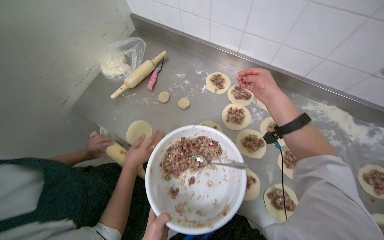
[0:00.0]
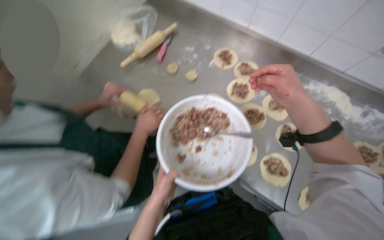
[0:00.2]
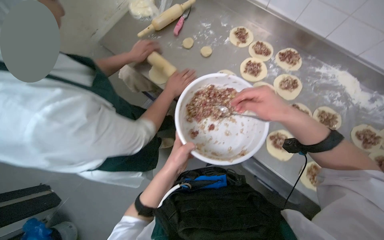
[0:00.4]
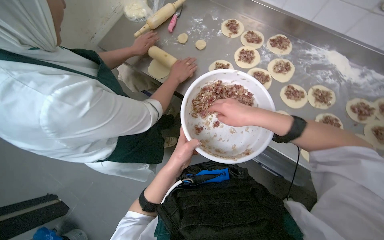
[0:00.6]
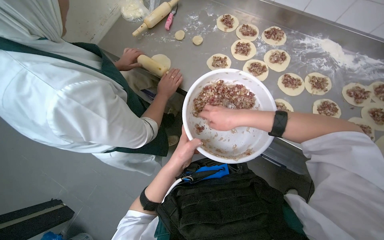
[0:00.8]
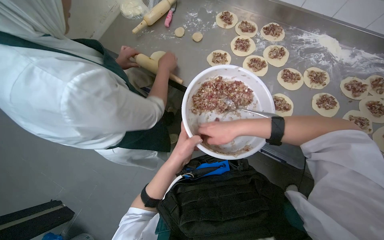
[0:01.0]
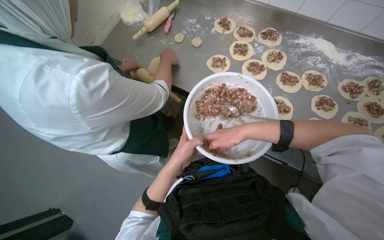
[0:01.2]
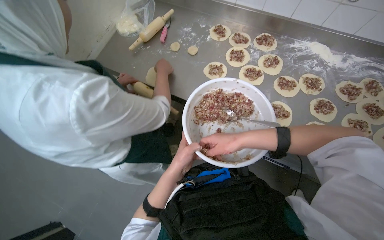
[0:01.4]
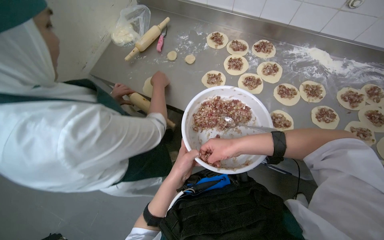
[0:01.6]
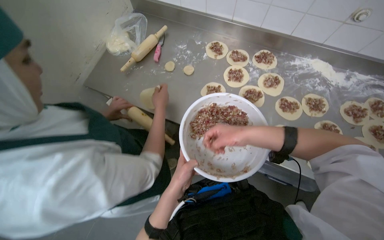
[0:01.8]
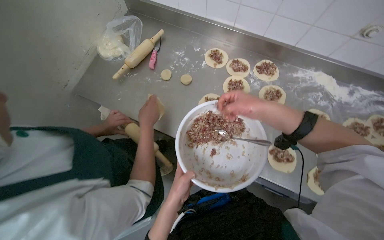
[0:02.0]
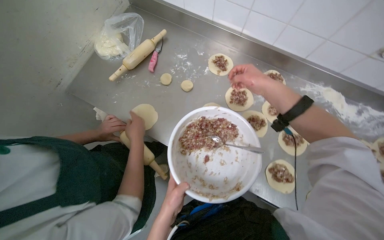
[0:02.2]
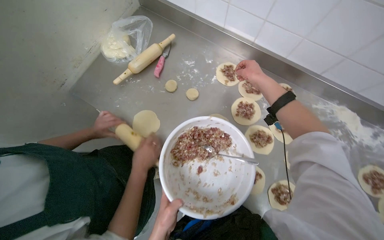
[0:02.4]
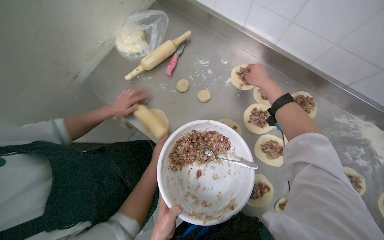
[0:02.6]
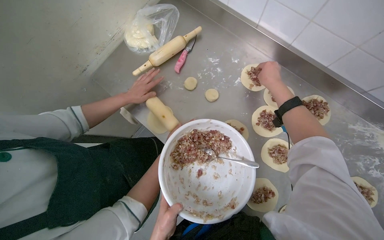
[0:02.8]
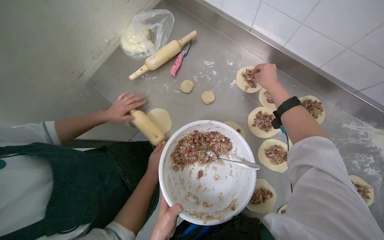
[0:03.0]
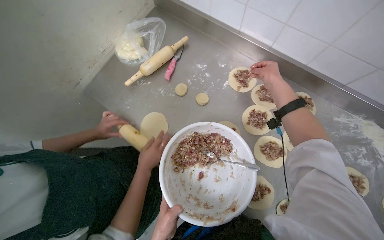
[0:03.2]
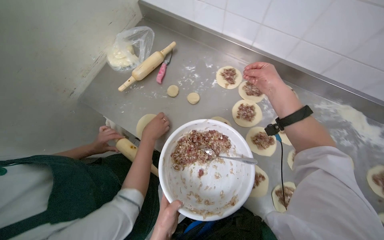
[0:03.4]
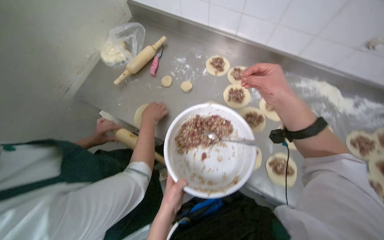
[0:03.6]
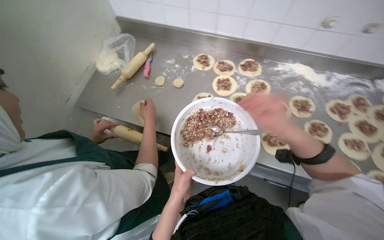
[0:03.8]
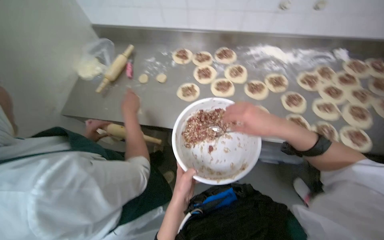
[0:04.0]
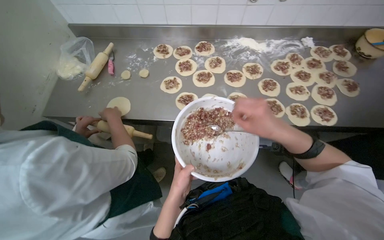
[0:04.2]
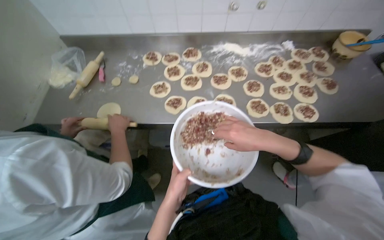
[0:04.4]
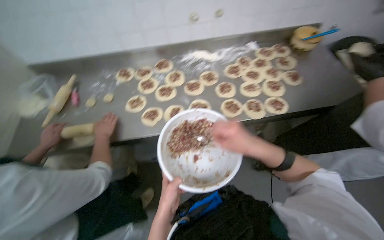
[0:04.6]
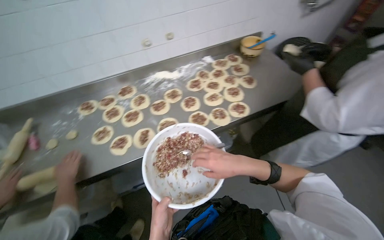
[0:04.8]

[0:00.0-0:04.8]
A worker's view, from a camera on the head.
Job: preparing food.
The whole recording: Placing filling onto dough circles. The worker scoops meat filling from a bowl and places it onto flattened dough circles.
0:00.0 to 0:01.6: The right hand is displaced down the picture and to the left by approximately 50 cm.
0:01.6 to 0:03.2: The right hand moves up the picture, approximately 50 cm.
0:03.2 to 0:04.8: The head travels about 50 cm. The head rotates some 55 degrees to the right. The view tips upward by roughly 20 degrees.

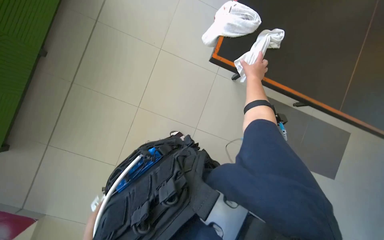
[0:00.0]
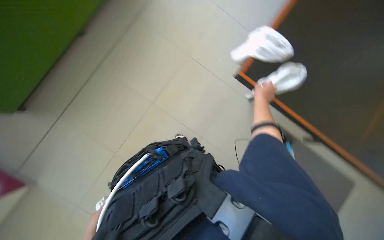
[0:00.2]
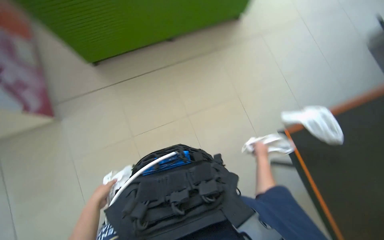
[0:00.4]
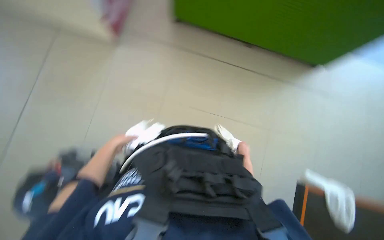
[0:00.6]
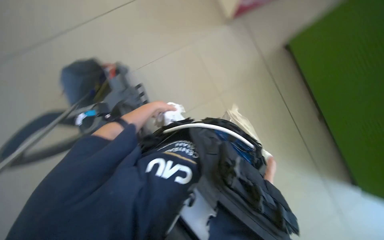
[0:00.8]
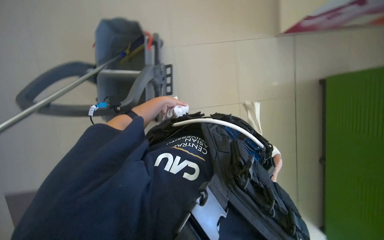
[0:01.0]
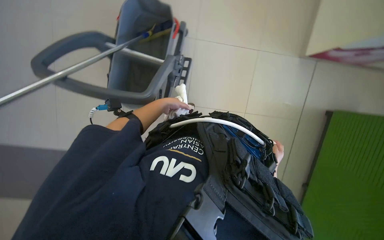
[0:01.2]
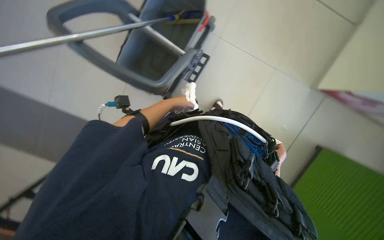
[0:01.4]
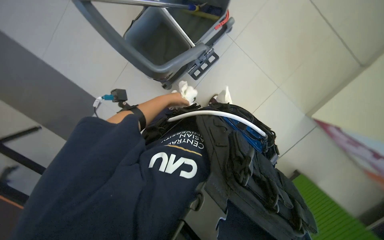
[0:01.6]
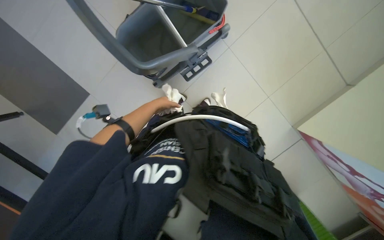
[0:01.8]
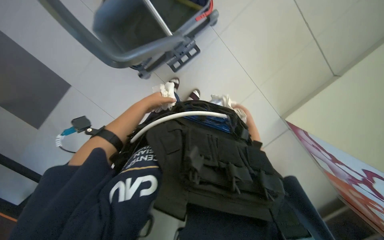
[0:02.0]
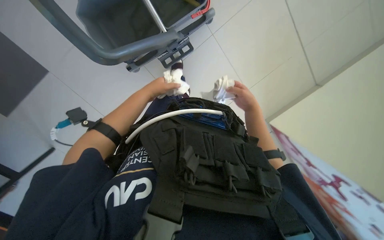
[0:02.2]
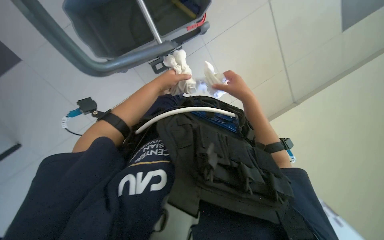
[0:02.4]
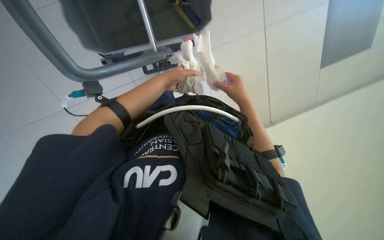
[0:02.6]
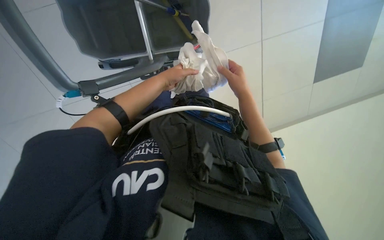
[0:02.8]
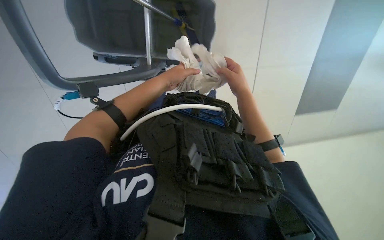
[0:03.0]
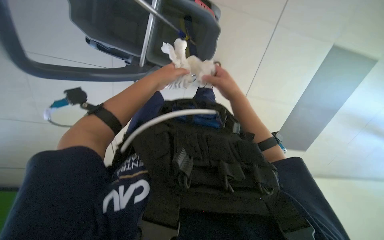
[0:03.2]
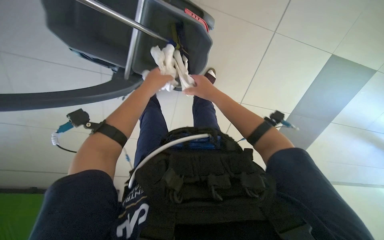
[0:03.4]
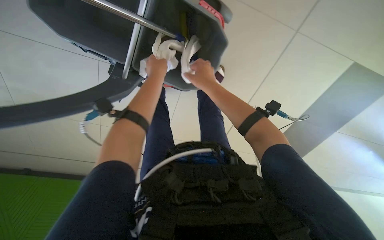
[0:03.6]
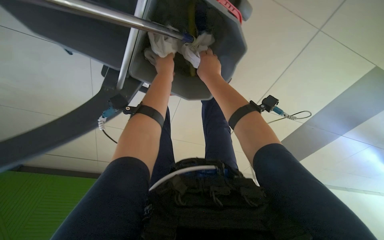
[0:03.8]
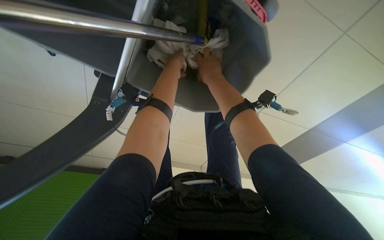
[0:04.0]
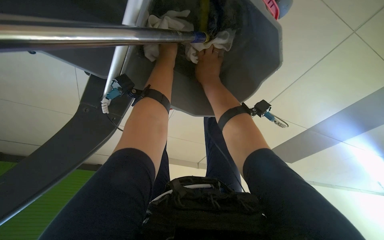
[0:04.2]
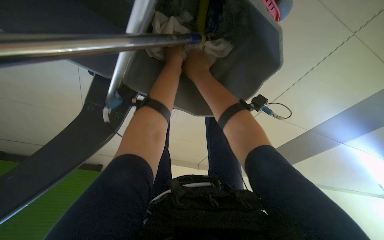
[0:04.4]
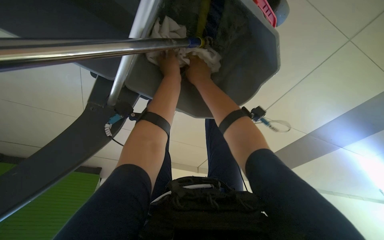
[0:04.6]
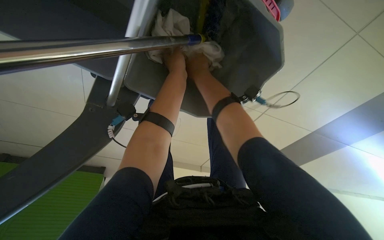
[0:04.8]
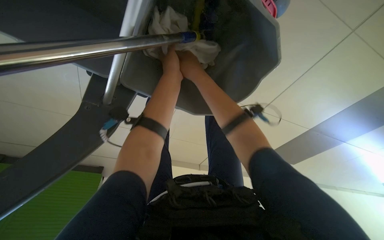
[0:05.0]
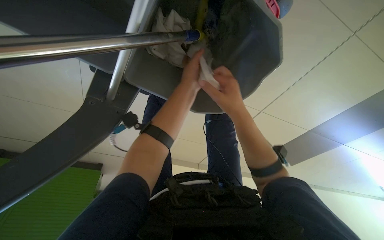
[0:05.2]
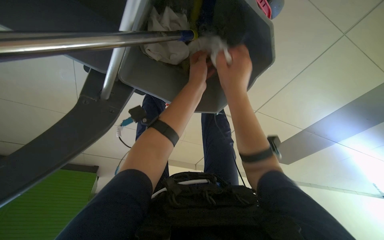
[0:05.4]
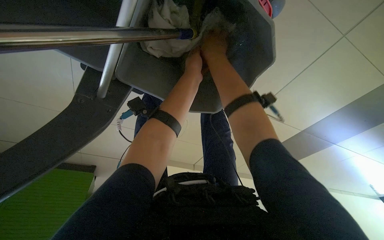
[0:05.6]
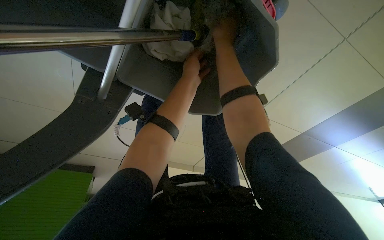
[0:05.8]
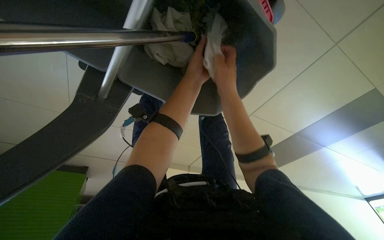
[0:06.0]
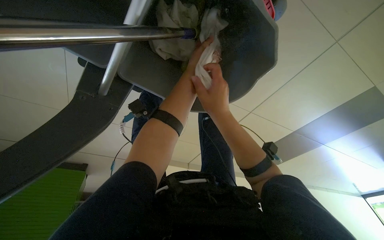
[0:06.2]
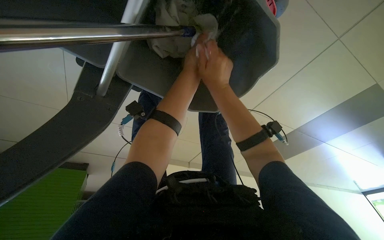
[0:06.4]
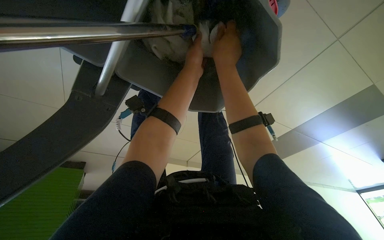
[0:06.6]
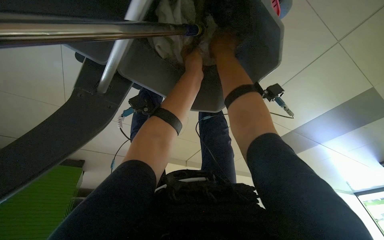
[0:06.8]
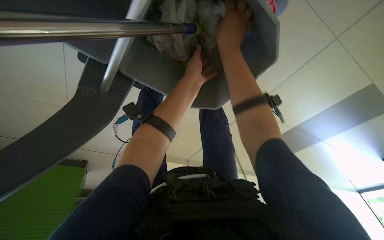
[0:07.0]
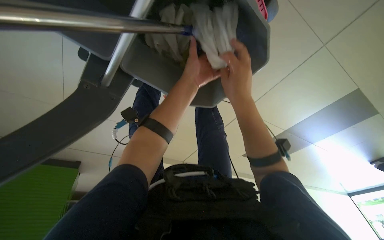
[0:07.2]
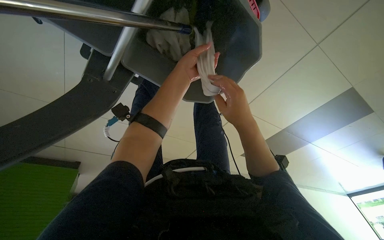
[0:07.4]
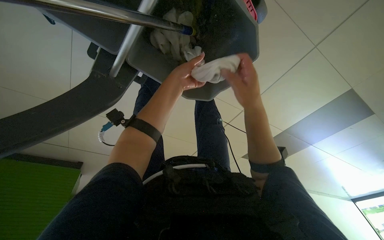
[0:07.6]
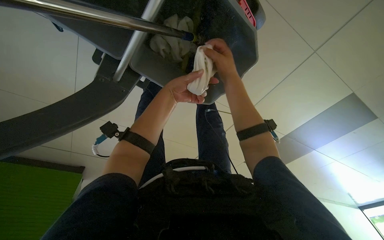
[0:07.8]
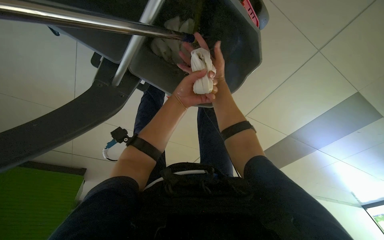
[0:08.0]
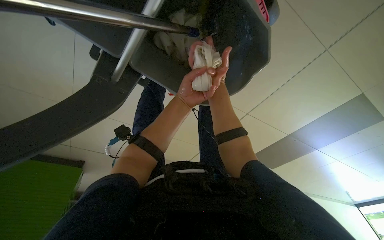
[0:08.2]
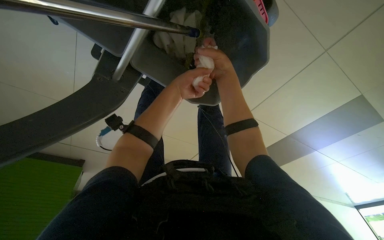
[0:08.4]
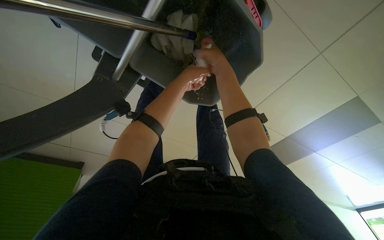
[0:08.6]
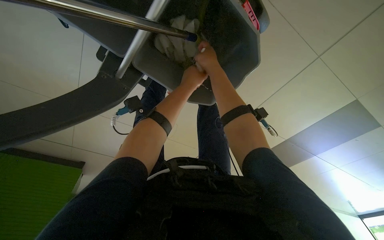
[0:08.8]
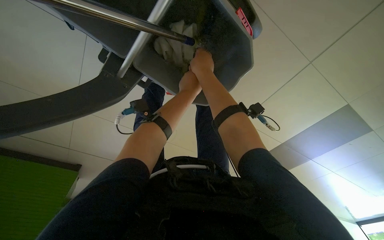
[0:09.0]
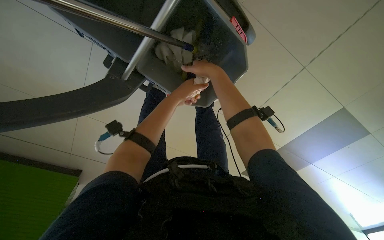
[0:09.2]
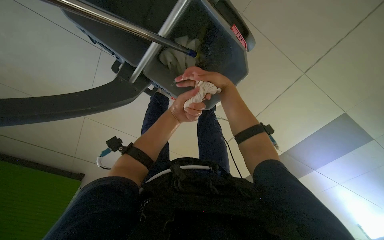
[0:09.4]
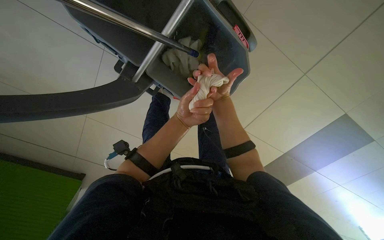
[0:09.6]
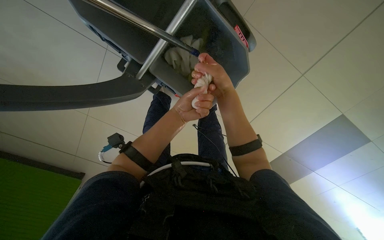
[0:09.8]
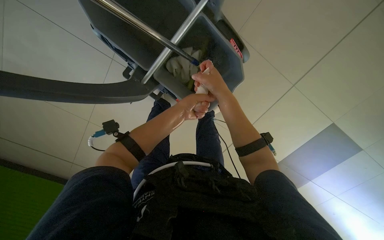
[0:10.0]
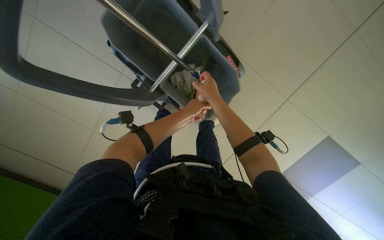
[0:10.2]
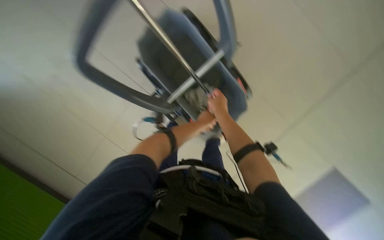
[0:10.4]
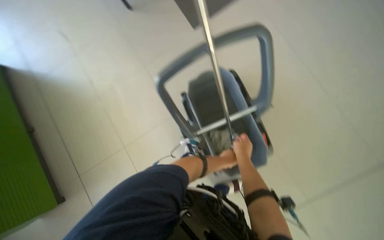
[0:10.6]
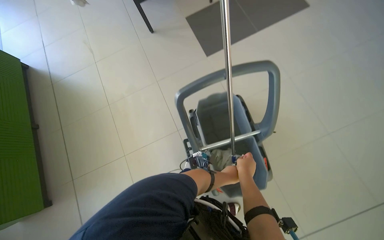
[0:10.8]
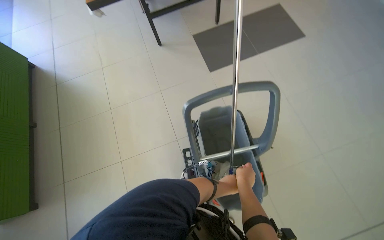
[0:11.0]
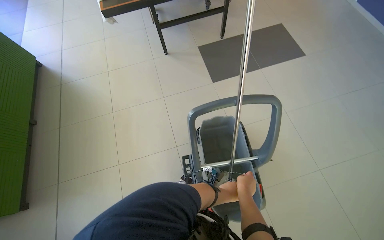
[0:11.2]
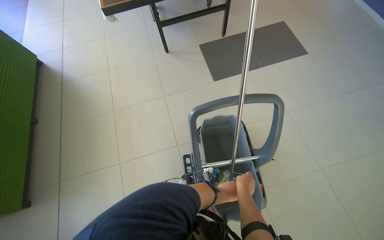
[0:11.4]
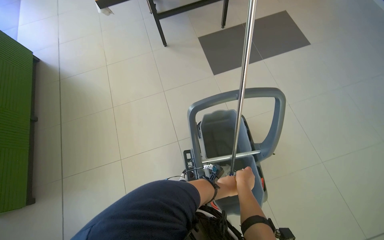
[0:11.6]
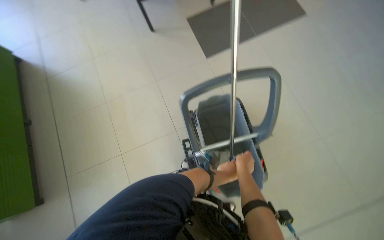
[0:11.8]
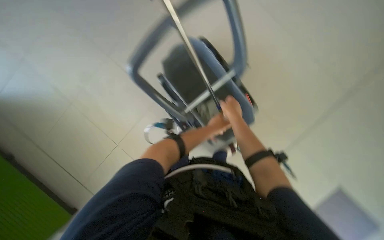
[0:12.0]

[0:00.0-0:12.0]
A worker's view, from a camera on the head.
Job: preparing cleaning supplies.
The whole recording: Wringing cleaning cloths. The worker wrings out cleaning cloths over a bucket.
0:00.0 to 0:01.6: The wearer's head swings roughly 65 degrees to the left.
0:01.6 to 0:03.0: The left hand shifts approximately 30 cm nearer to the camera.
0:03.0 to 0:04.4: The right hand travels to the left by approximately 10 cm, while the left hand moves up the picture, about 10 cm.
0:04.4 to 0:06.0: The right hand swings up and down the picture, about 25 cm each way, with 2 reversals.
0:06.0 to 0:07.6: The right hand goes up and down the picture, about 25 cm each way, reversing 2 times.
0:07.6 to 0:09.0: The right hand travels up the picture and to the left by about 15 cm.
0:09.0 to 0:10.4: The view tilts some 25 degrees upward. The left hand travels down the picture by about 10 cm; the right hand is displaced down the picture by about 20 cm.

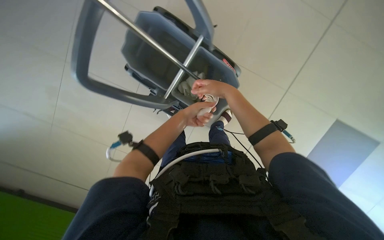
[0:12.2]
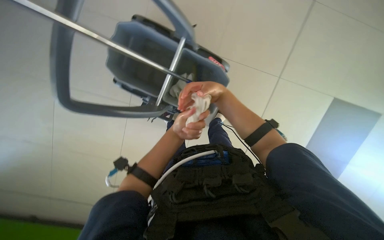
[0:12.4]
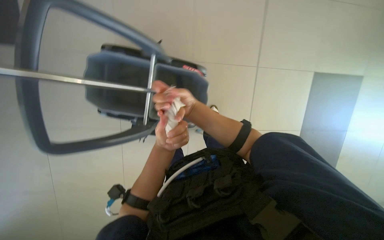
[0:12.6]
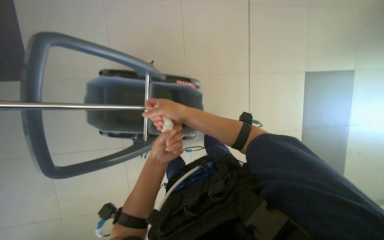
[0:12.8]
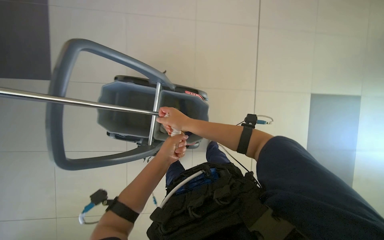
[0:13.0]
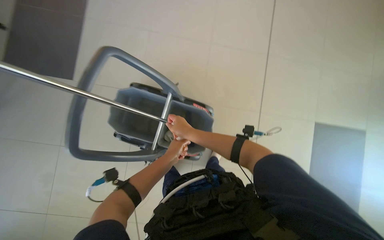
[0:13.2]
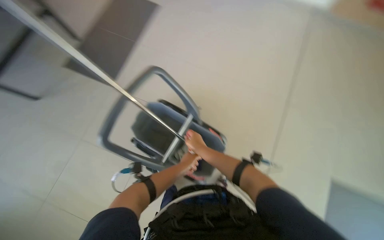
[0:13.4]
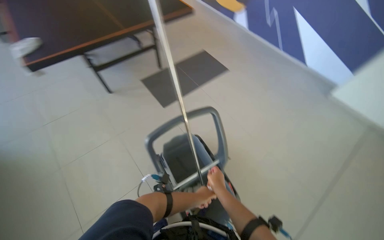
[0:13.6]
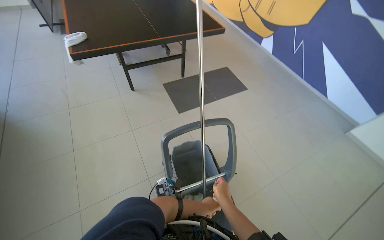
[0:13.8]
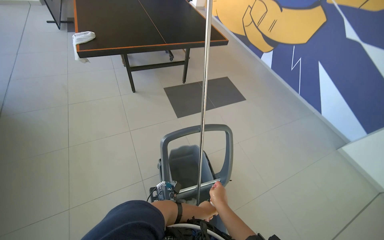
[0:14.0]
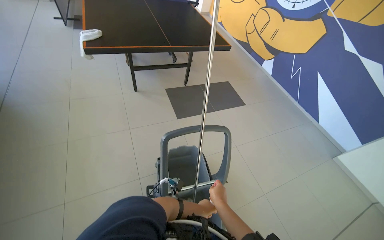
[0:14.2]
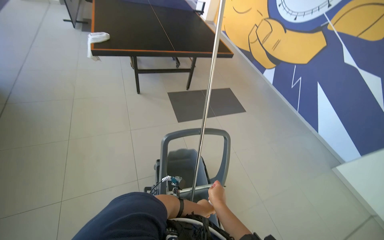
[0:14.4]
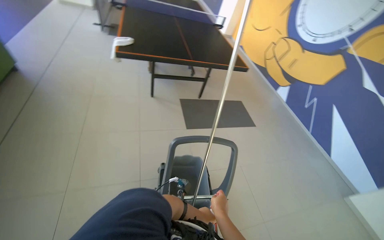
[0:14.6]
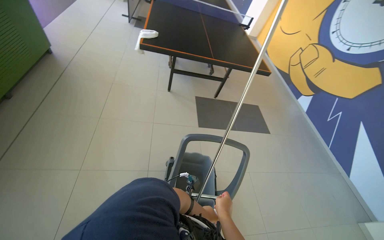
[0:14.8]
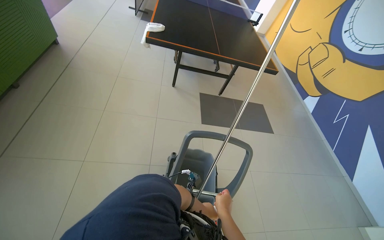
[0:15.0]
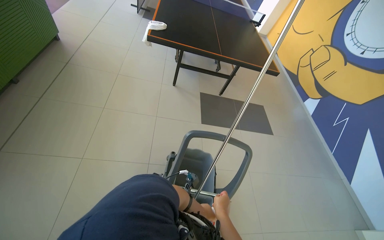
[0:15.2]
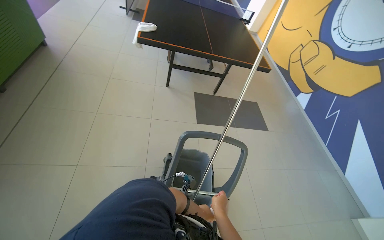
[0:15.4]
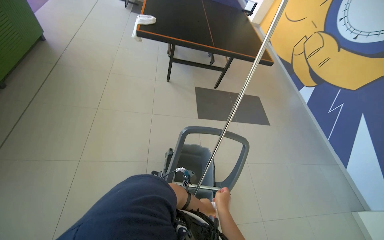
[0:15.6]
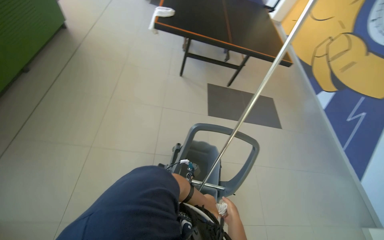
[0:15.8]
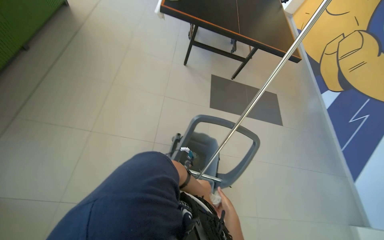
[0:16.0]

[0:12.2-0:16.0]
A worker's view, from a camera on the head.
Job: preparing cleaning supplies.
The whole recording: Wringing cleaning cloths. The worker wrings out cleaning cloths over a bucket.
0:12.2 to 0:13.4: The view tips upward by roughly 30 degrees.
0:13.4 to 0:14.8: The wearer looks about 65 degrees further to the left. The view tilts some 30 degrees upward.
0:14.8 to 0:16.0: The right hand moves down the picture, about 10 cm.
